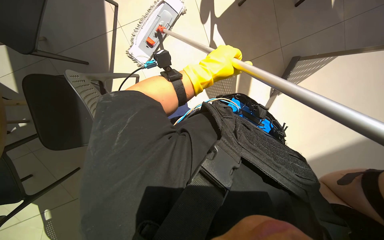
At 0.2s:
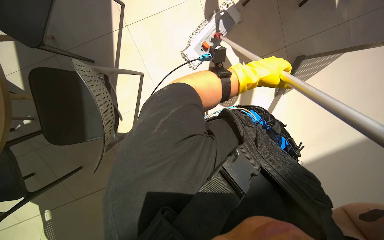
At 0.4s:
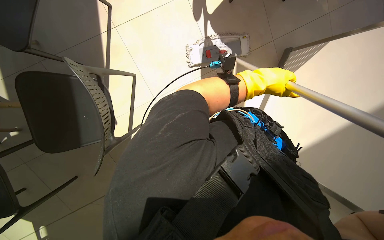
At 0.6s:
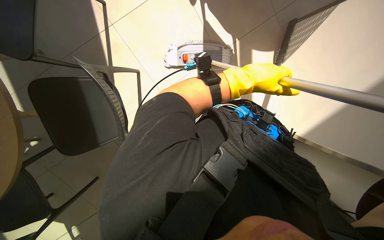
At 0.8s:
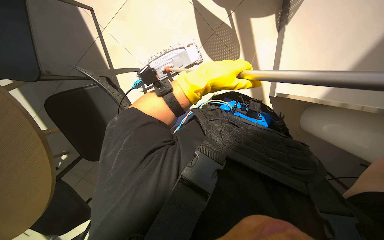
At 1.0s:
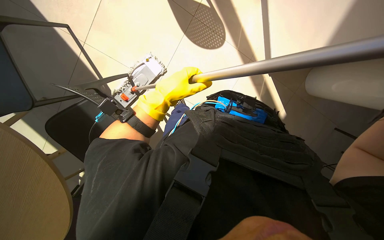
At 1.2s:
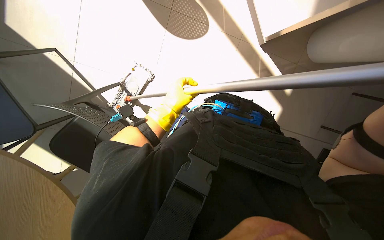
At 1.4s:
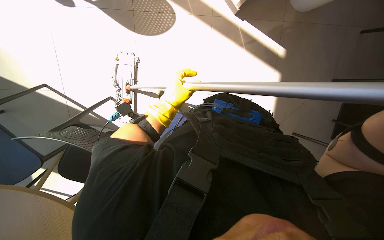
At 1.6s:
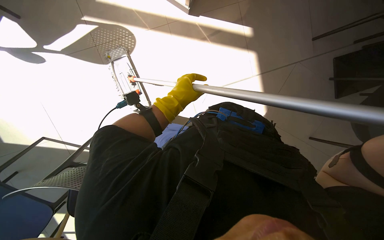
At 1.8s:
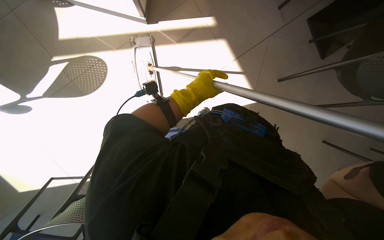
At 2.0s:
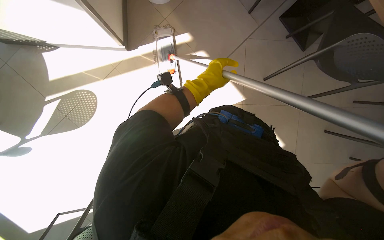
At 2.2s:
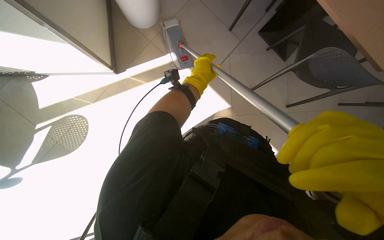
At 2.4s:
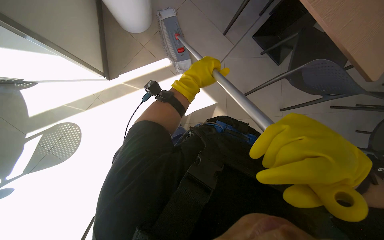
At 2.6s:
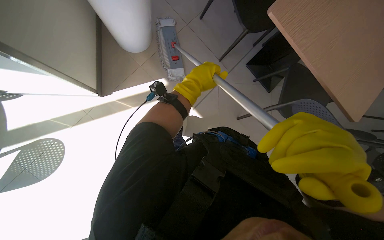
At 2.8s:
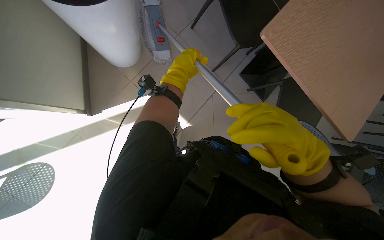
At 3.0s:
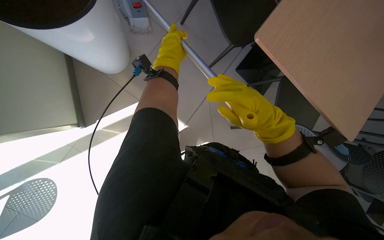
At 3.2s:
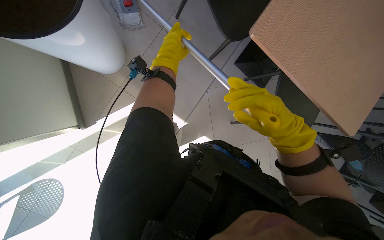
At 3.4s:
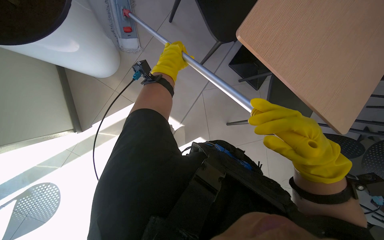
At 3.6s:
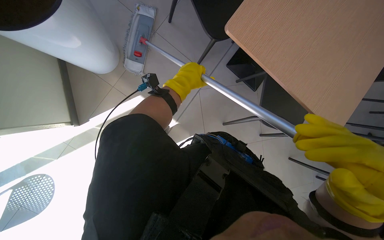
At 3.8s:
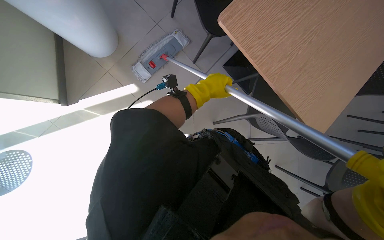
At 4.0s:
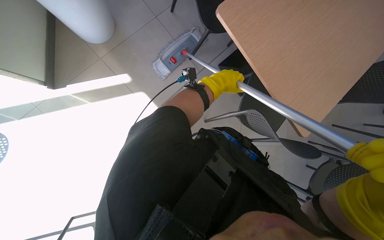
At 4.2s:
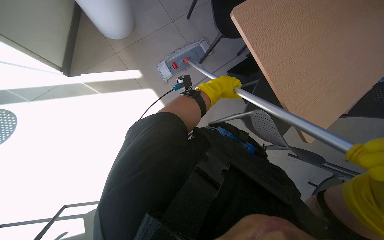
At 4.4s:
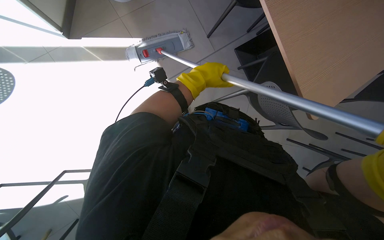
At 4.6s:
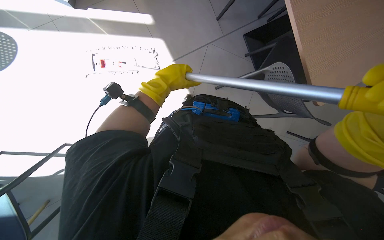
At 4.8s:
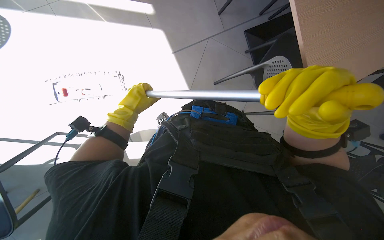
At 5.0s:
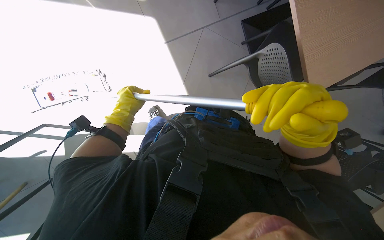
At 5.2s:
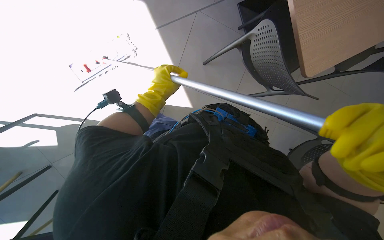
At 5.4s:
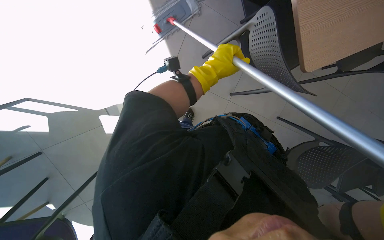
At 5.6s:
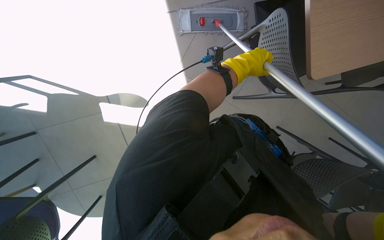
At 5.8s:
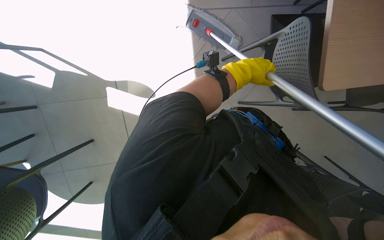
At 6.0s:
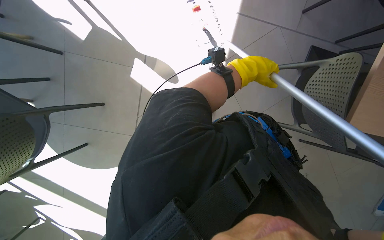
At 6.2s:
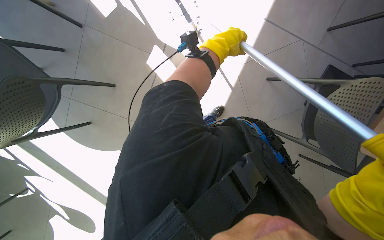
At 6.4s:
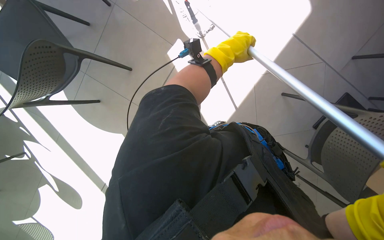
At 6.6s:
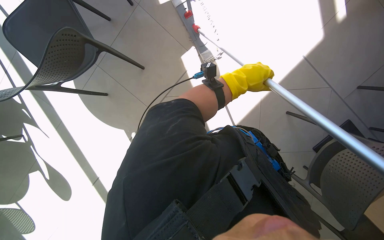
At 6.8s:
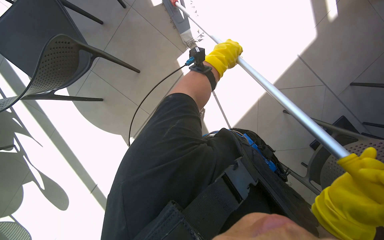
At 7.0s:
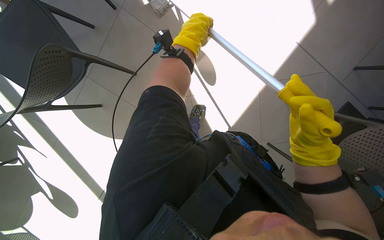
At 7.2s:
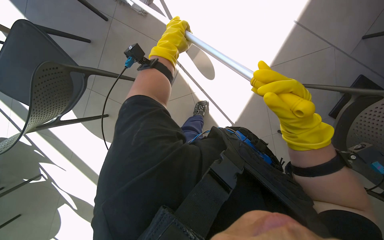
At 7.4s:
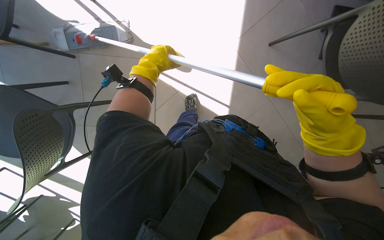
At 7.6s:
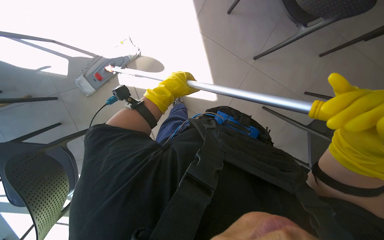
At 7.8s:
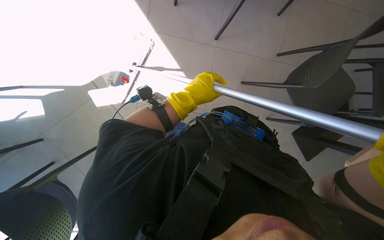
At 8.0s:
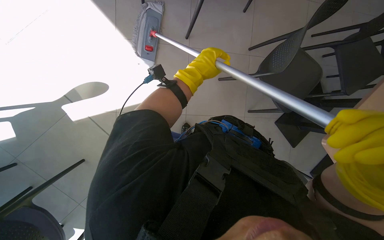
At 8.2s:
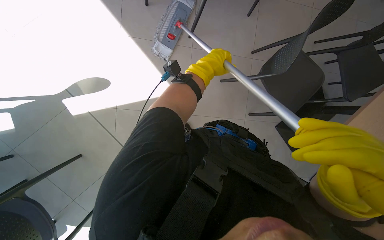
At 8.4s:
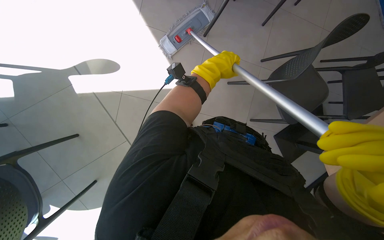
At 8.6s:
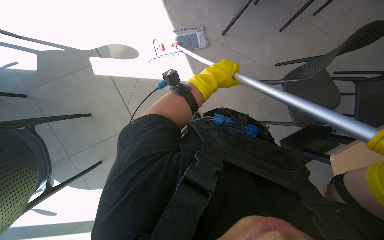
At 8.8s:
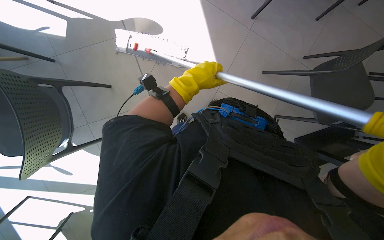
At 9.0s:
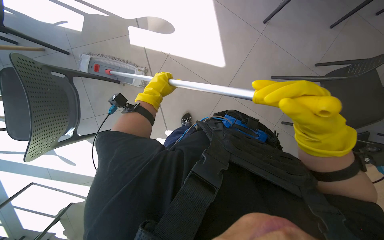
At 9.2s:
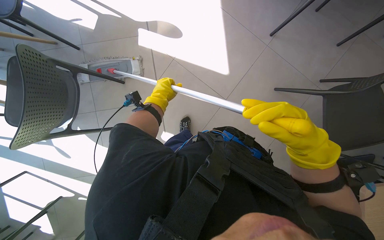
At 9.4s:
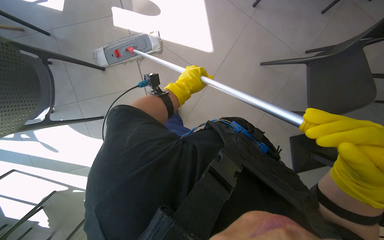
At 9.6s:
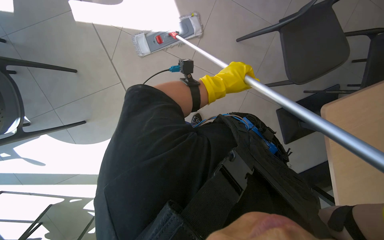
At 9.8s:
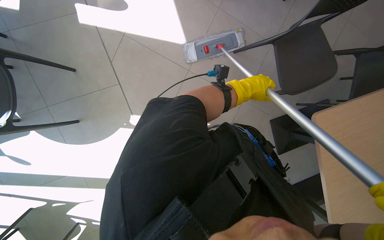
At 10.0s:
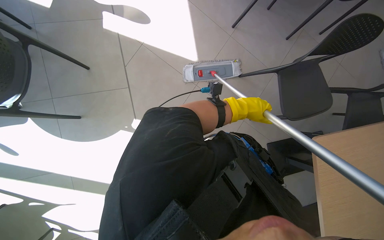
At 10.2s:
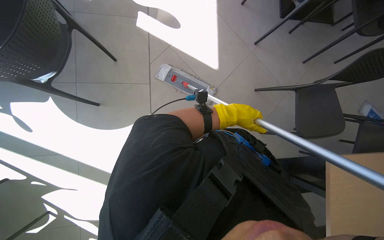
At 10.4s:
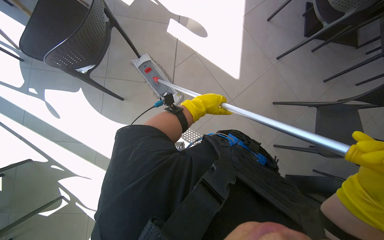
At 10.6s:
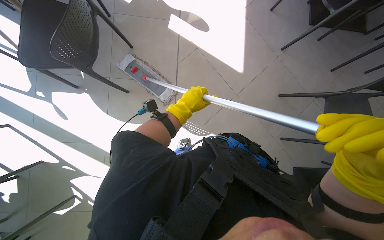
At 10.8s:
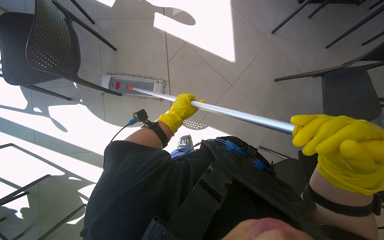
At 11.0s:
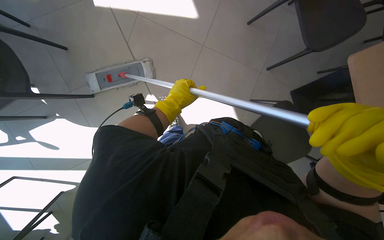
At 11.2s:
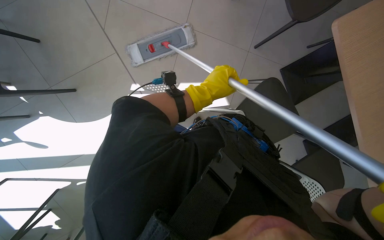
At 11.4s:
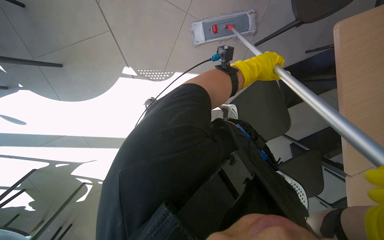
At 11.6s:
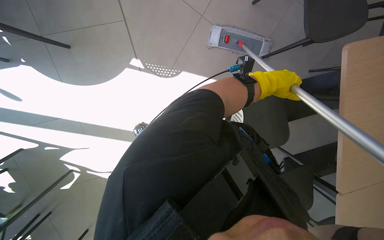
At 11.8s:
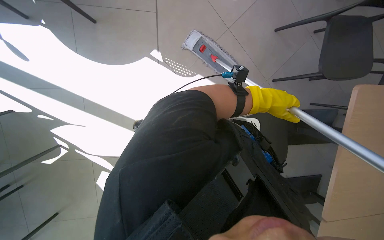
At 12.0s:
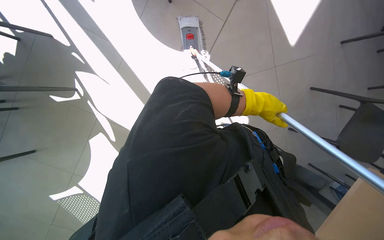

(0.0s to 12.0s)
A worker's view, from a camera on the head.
Job: mopping floor.
The whole recording: Mopping floor. The worker mops the floor with a flat mop, occasionally rinsing and wringing the mop head.
0.0s - 1.6s: The view tips downward by about 15 degrees. The scene turns some 50 degrees counterclockwise in the picture.
1.6s - 3.0s: The camera travels roughly 70 cm. Everything in view rotates roughly 35 degrees counterclockwise.
3.0s - 4.4s: The left hand heads to the right, covering some 10 cm.
4.4s - 6.0s: The view tilts approximately 10 degrees downward. Everything in view rotates about 35 degrees clockwise.
7.6s - 9.0s: The left hand moves approximately 15 cm to the right and comes back.
10.4s - 12.0s: Everything in view rotates some 30 degrees clockwise.

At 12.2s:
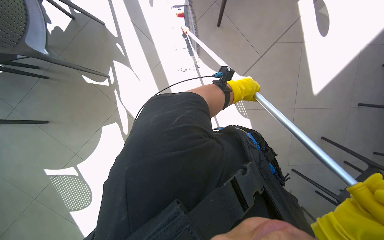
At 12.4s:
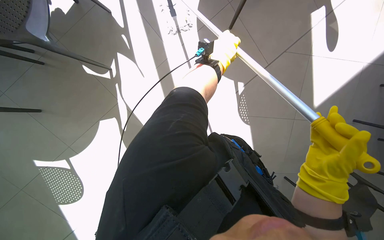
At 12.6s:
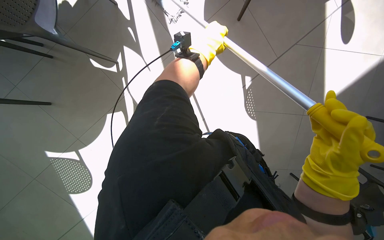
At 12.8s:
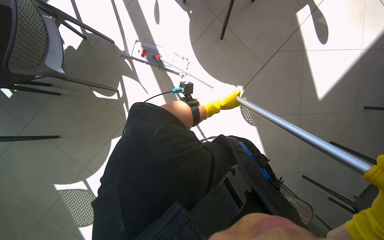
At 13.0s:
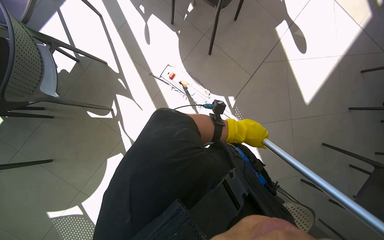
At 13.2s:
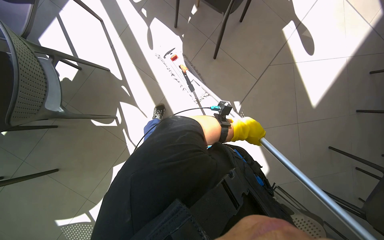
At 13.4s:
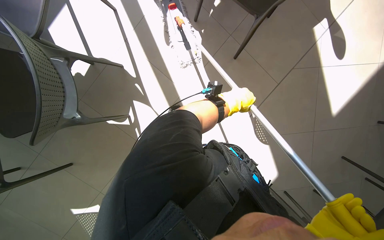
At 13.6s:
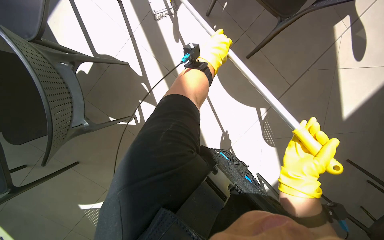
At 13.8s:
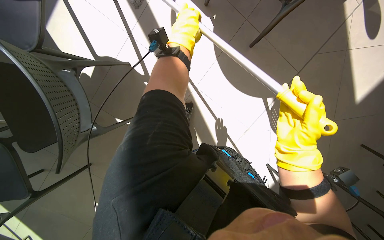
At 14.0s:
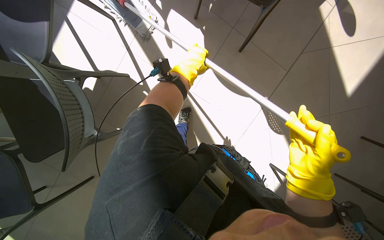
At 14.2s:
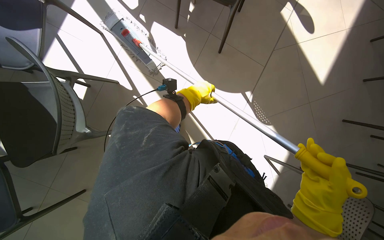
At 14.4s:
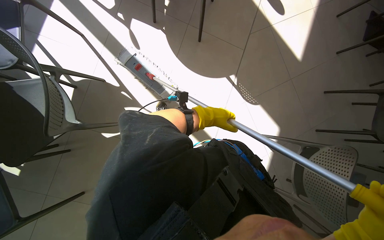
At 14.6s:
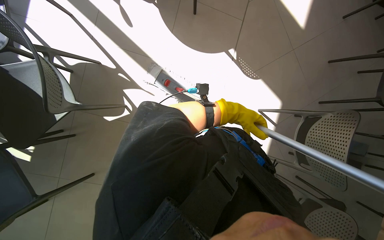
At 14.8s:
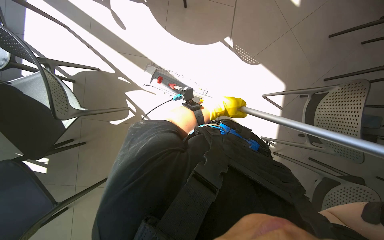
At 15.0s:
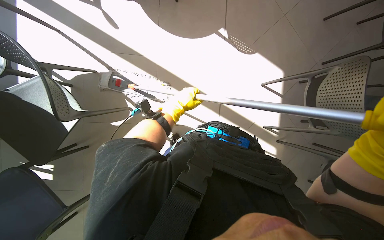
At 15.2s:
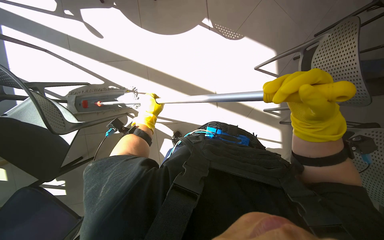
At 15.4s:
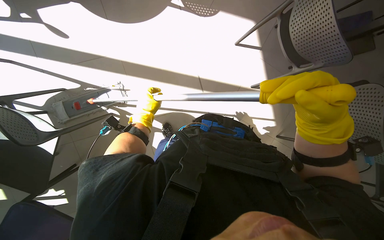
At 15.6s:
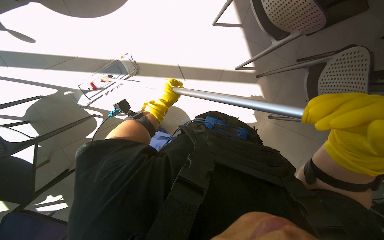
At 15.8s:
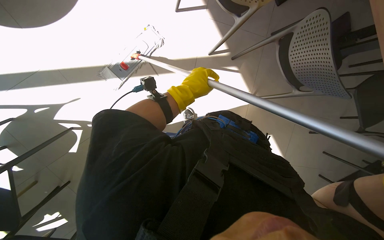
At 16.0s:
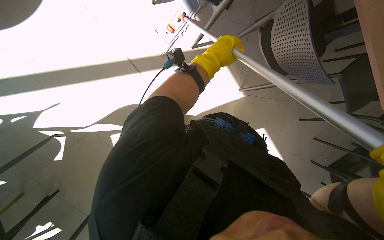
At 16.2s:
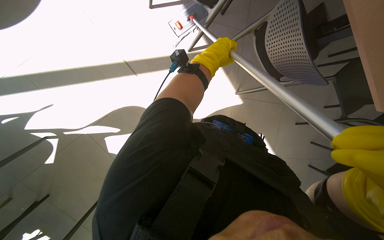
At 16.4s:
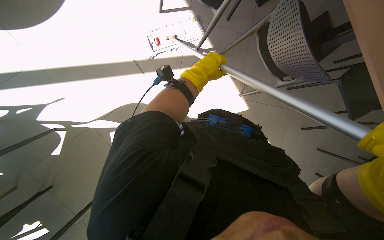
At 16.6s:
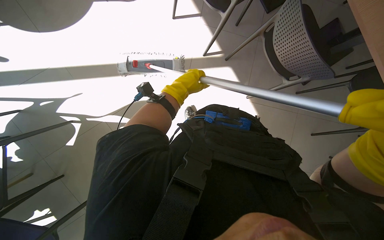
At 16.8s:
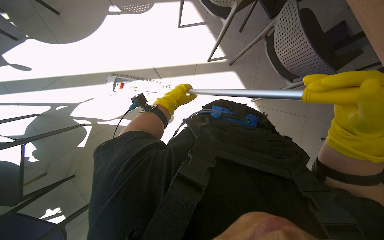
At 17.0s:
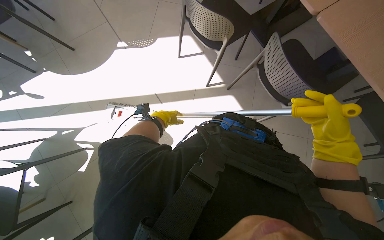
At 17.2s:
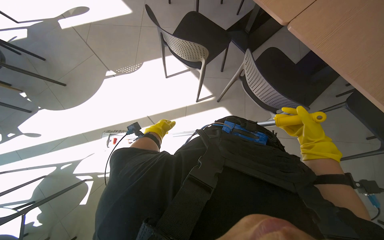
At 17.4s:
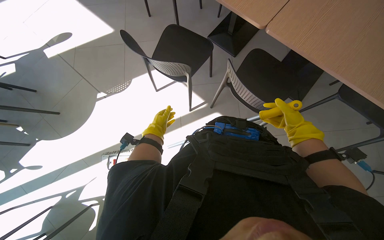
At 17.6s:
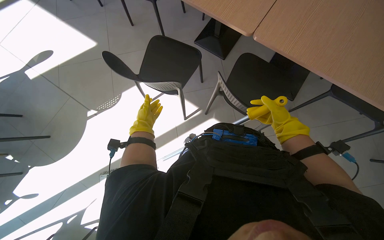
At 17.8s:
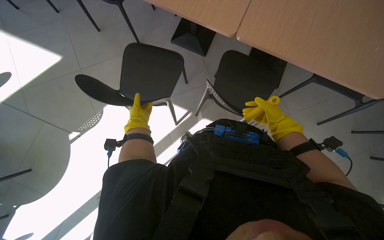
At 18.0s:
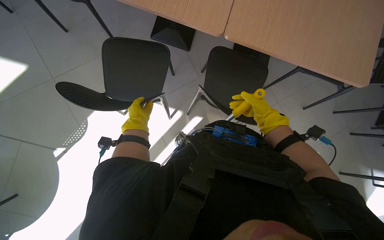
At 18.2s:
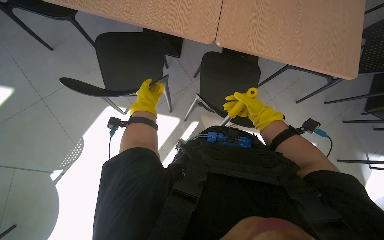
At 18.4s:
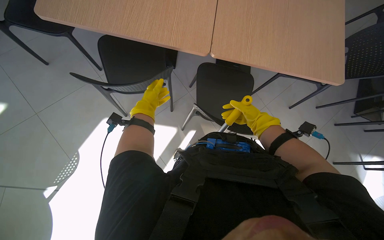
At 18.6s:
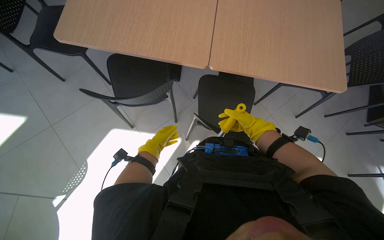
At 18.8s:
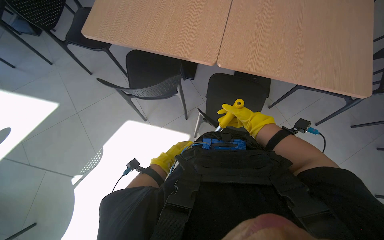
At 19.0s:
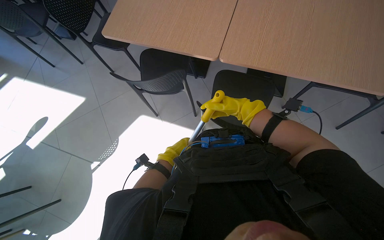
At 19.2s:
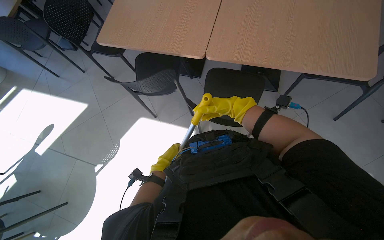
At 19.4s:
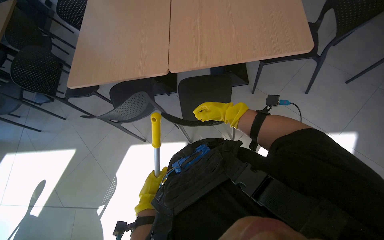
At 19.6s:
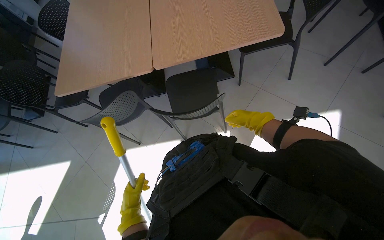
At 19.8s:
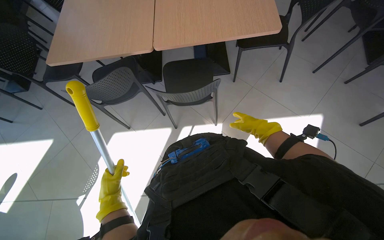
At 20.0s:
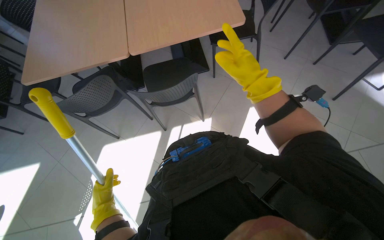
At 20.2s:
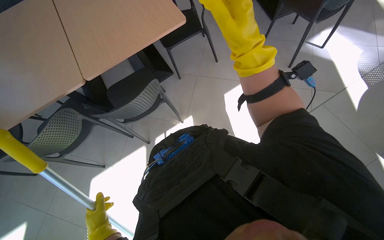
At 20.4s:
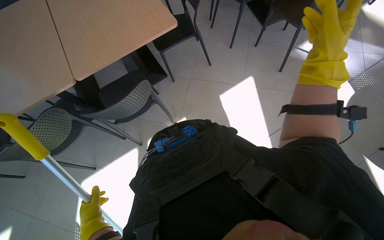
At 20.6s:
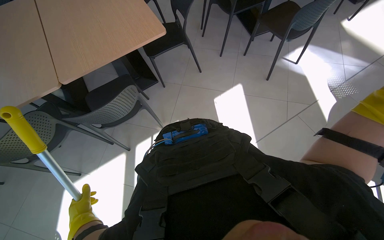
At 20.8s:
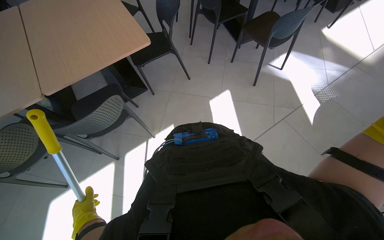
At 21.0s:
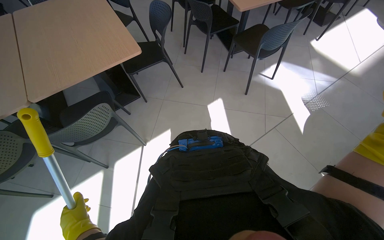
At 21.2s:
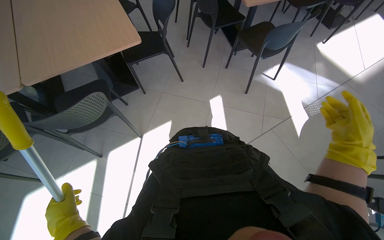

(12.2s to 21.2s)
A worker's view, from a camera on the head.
Job: mopping floor.
The whole recording: Mopping floor. The worker mops the floor with a flat mop, occasionally rinsing and wringing the mop head.
12.2s - 13.8s: The camera is carried roughly 50 cm.
13.8s - 15.2s: The camera is carried about 60 cm. The scene turns some 45 degrees counterclockwise in the picture.
15.2s - 16.6s: The camera is carried some 50 cm. The scene rotates counterclockwise by roughly 25 degrees.
16.6s - 18.2s: The camera is carried approximately 50 cm. The scene turns roughly 50 degrees counterclockwise in the picture.
18.2s - 19.8s: The camera travels roughly 60 cm. The view tilts roughly 20 degrees upward.
19.8s - 21.2s: The head rotates approximately 30 degrees to the right.
